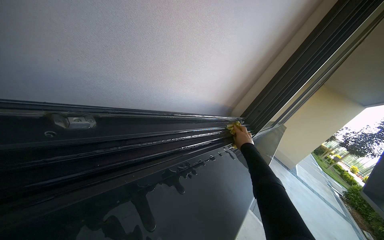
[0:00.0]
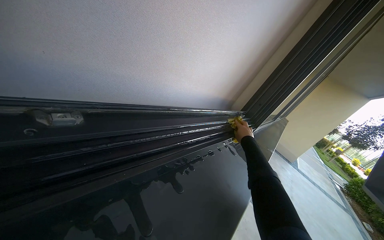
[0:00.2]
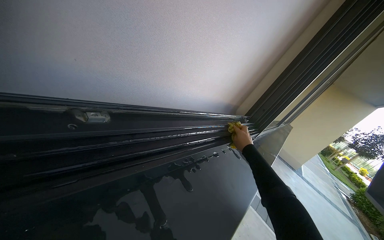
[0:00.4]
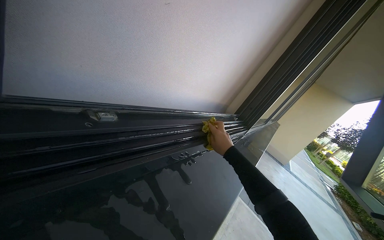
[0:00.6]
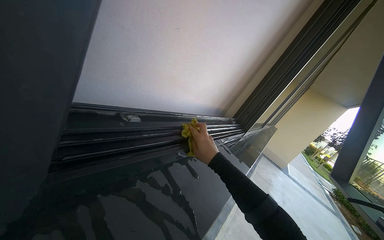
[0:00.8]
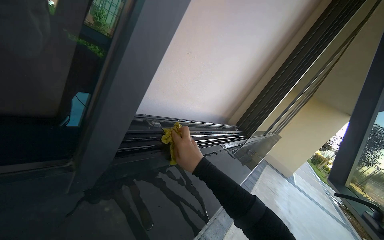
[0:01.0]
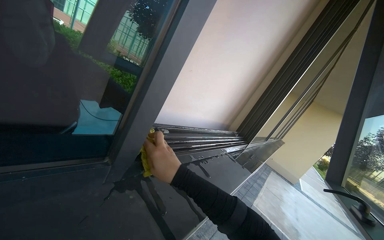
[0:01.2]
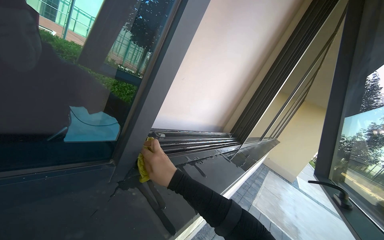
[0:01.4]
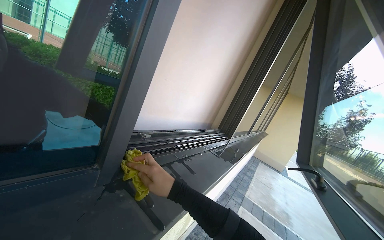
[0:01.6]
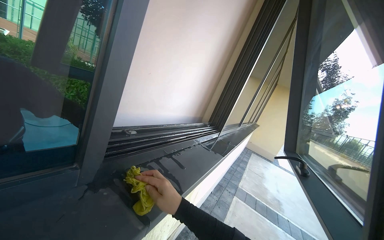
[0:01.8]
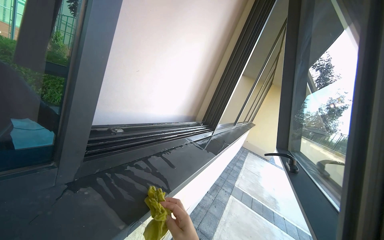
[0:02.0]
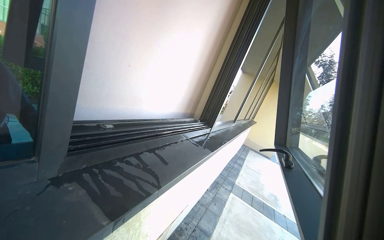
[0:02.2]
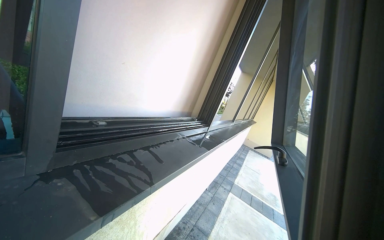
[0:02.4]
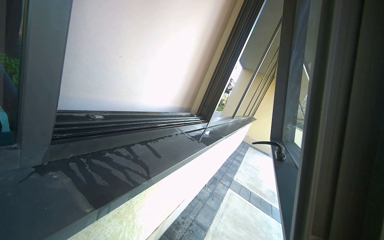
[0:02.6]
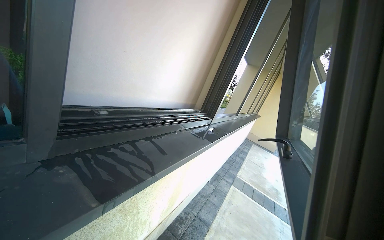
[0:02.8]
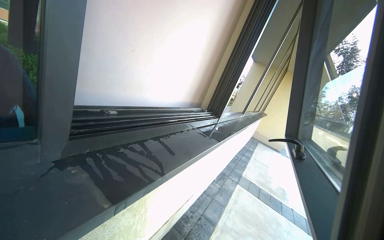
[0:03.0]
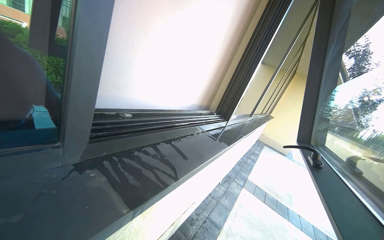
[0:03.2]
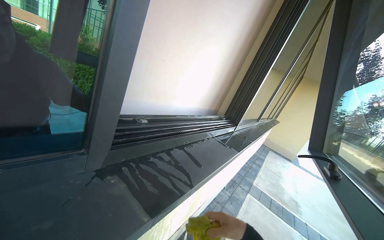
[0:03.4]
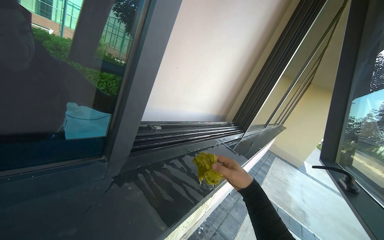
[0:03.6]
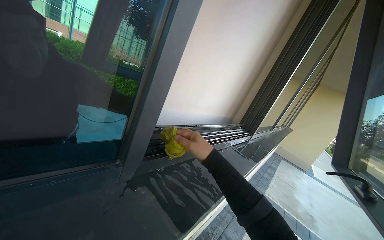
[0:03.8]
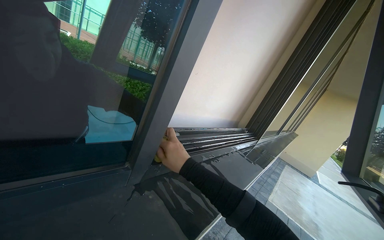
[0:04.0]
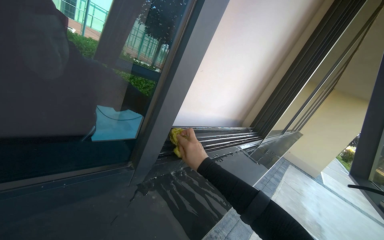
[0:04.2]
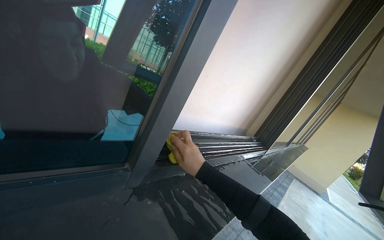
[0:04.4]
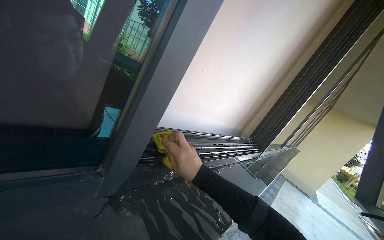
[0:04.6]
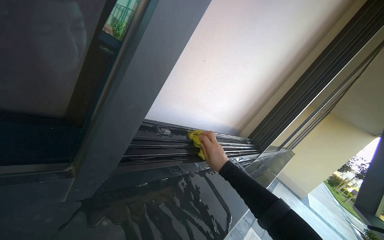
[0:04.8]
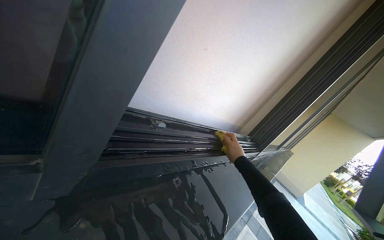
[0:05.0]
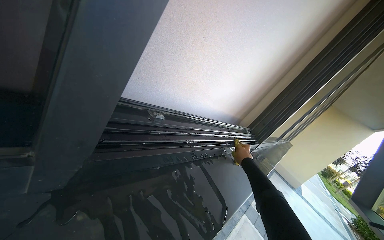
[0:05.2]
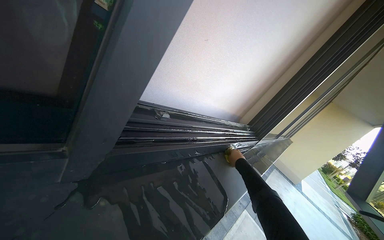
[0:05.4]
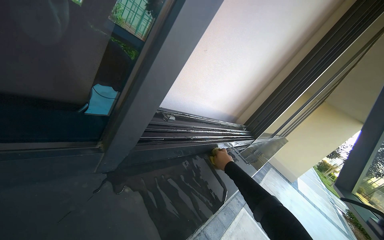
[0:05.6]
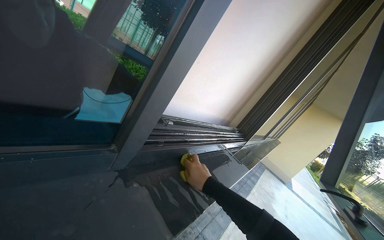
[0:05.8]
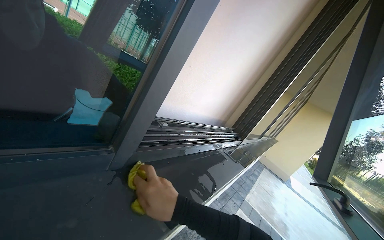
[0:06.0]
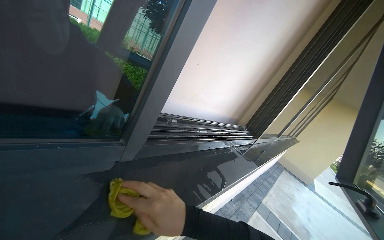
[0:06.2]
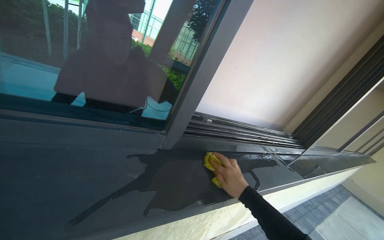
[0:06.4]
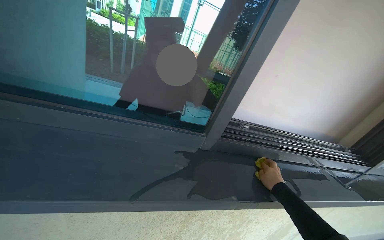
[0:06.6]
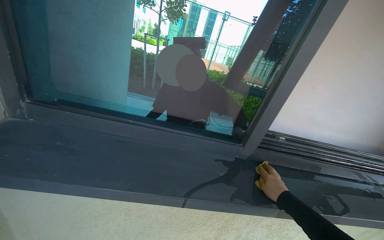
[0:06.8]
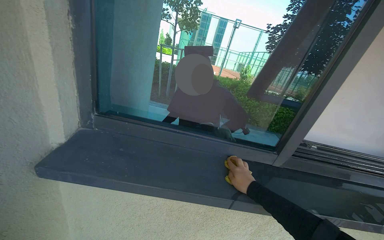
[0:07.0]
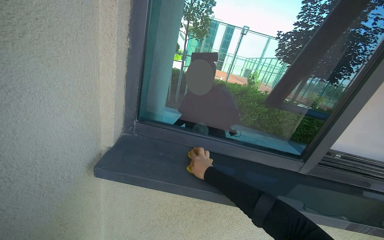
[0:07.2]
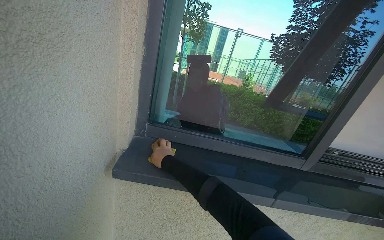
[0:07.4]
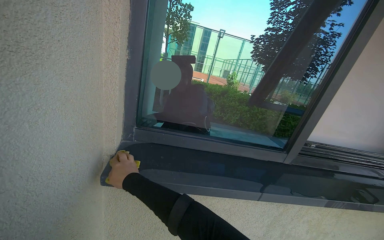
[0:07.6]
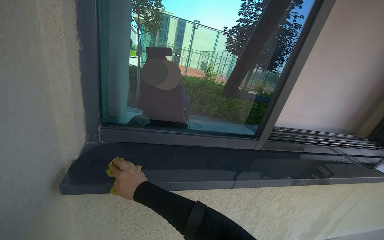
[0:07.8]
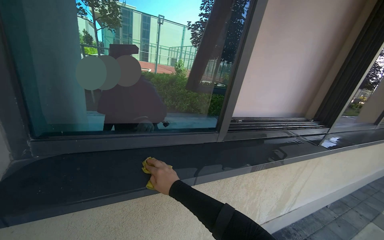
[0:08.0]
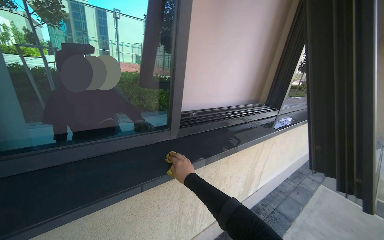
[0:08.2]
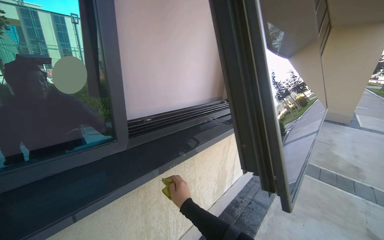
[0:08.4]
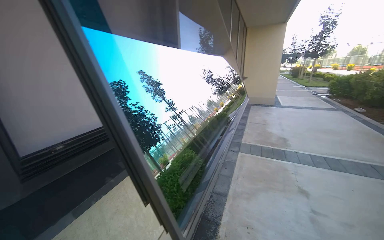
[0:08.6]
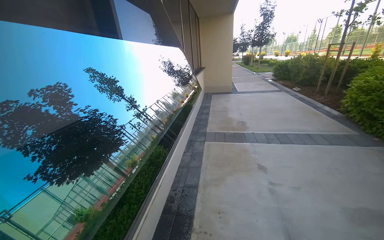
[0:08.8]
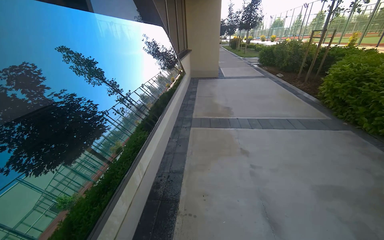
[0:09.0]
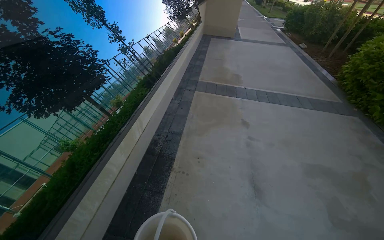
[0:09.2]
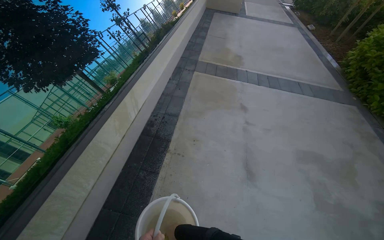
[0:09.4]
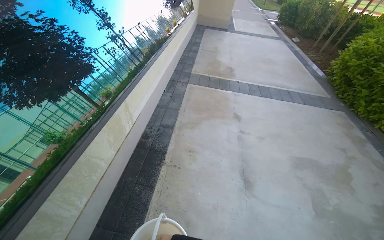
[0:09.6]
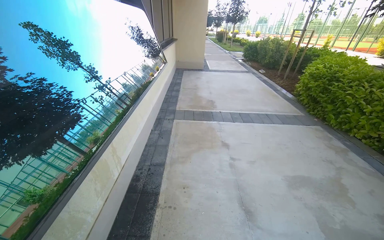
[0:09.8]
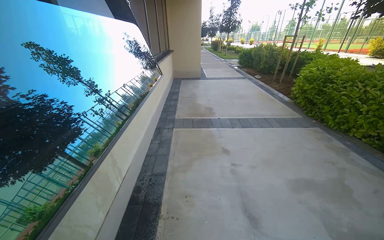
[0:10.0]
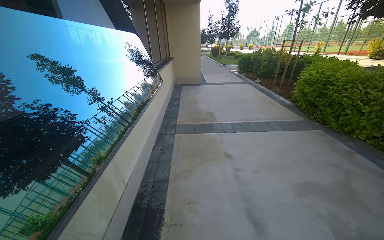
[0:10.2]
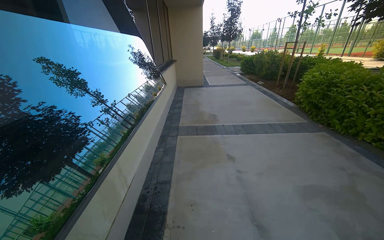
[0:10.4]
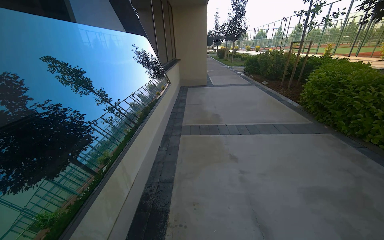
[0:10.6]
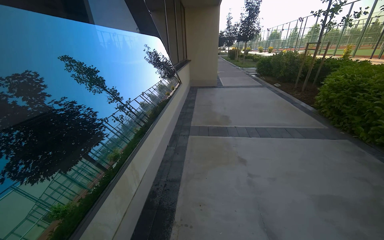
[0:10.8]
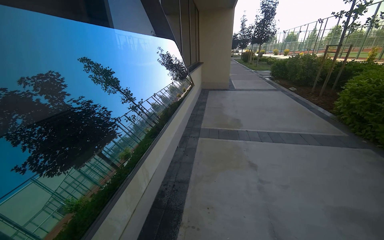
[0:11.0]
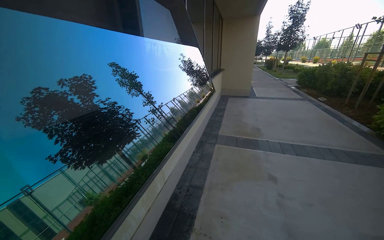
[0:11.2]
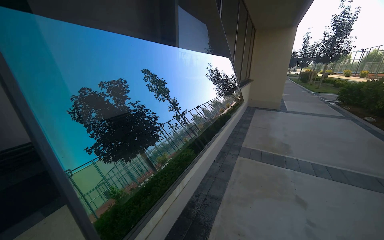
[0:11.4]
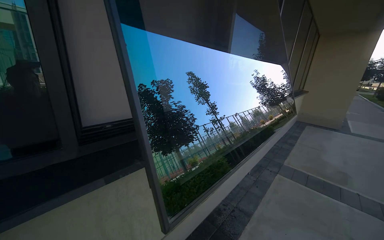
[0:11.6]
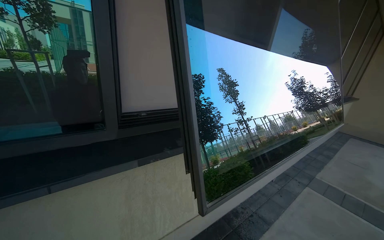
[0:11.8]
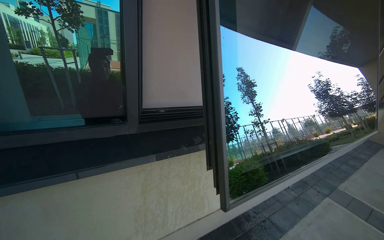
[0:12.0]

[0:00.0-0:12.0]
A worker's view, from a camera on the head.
Job: wiping surfaces.
The whole recording: Wiping window frame. The worker wipes the inside of the opened window frames with a yellow cloth.
0:00.0 to 0:01.6: The right hand moves nearer to the camera and to the left, approximately 70 cm.
0:04.4 to 0:06.0: The right hand travels down the picture by approximately 10 cm, and goes farther from the camera and returns, roughly 35 cm each way.
0:06.0 to 0:07.6: The head travels roughly 50 cm. The camera sweeps to the left, by approximately 45 degrees. The wearer looks some 15 degrees further upward.
0:07.6 to 0:09.0: The head travels about 70 cm. The wearer's head swings about 80 degrees to the right.
0:10.4 to 0:12.0: The wearer's head swings roughly 60 degrees to the left.

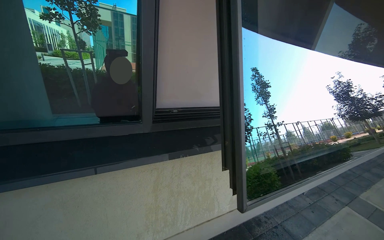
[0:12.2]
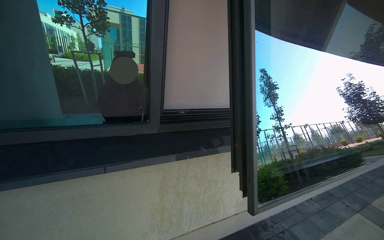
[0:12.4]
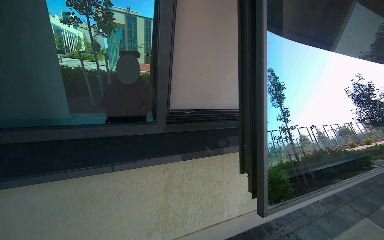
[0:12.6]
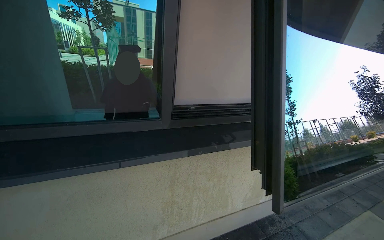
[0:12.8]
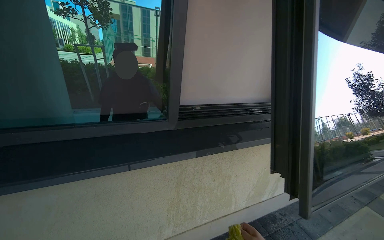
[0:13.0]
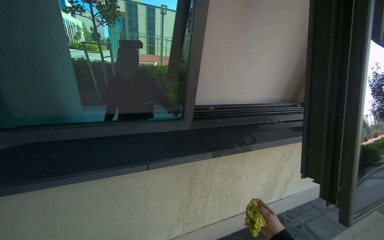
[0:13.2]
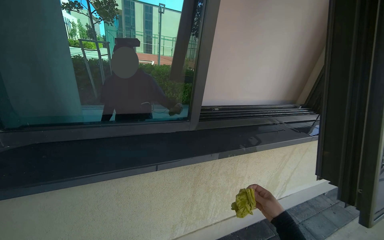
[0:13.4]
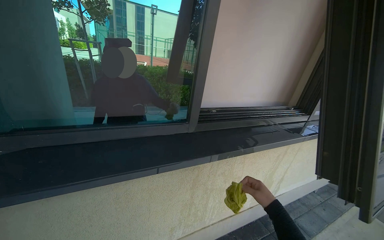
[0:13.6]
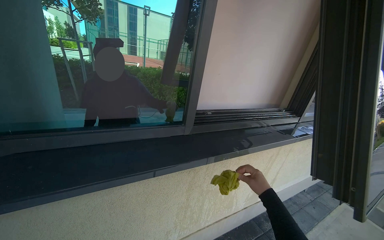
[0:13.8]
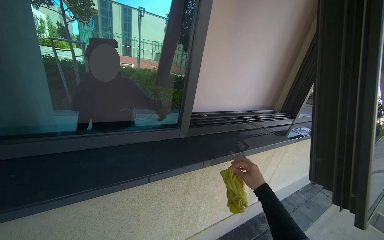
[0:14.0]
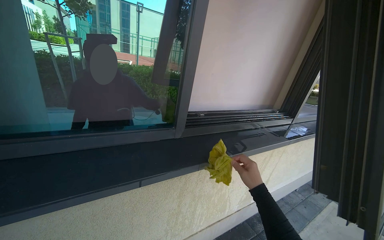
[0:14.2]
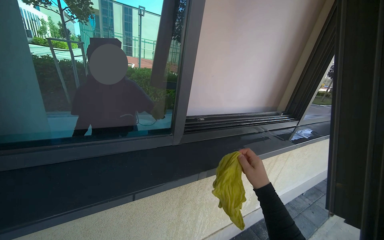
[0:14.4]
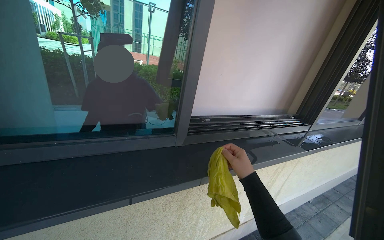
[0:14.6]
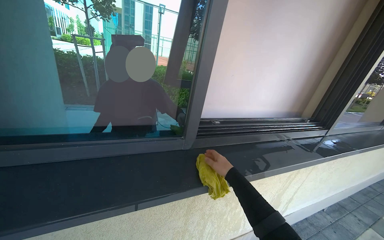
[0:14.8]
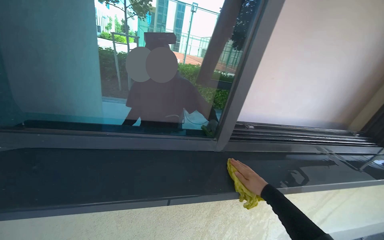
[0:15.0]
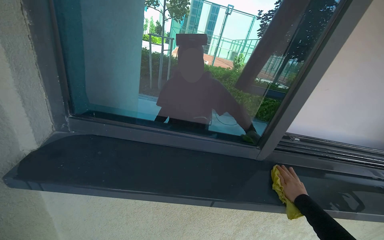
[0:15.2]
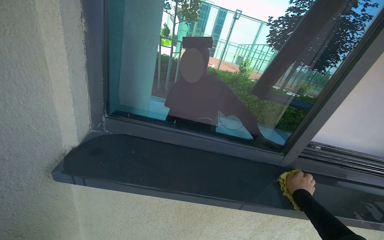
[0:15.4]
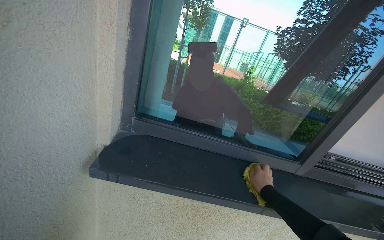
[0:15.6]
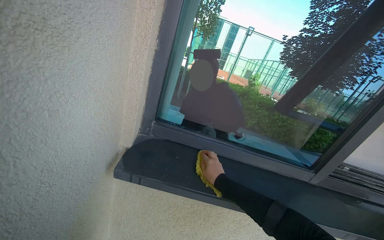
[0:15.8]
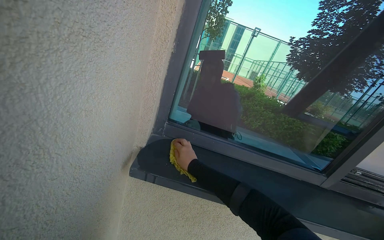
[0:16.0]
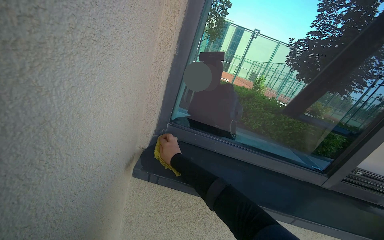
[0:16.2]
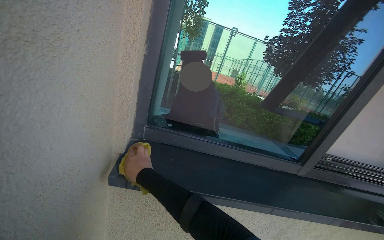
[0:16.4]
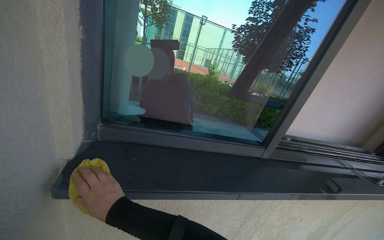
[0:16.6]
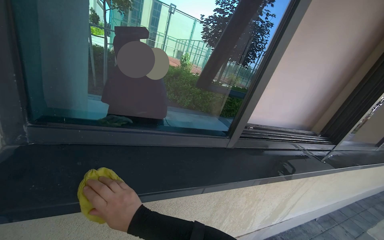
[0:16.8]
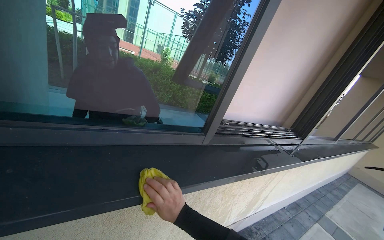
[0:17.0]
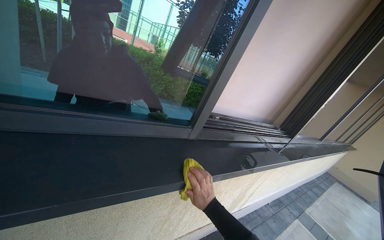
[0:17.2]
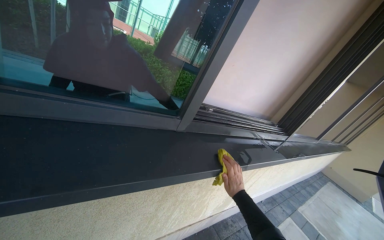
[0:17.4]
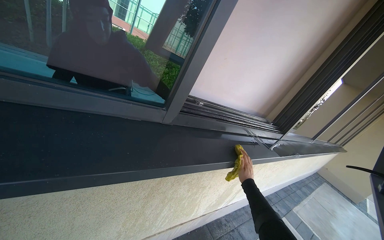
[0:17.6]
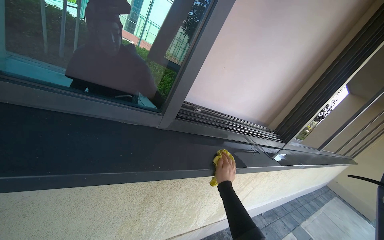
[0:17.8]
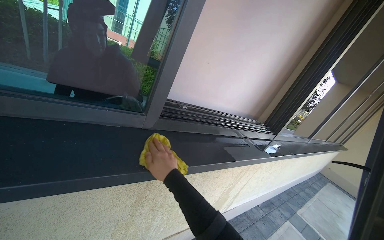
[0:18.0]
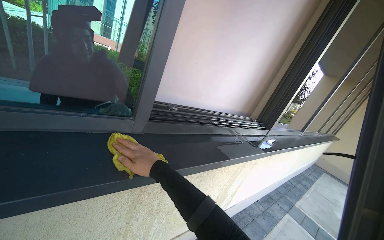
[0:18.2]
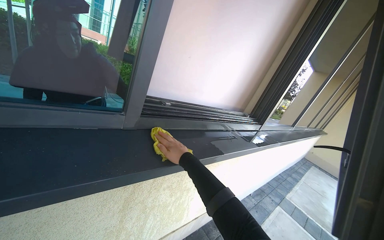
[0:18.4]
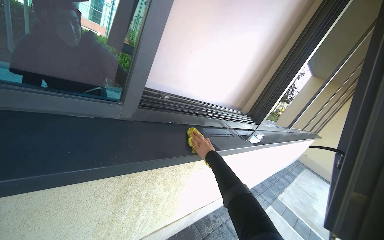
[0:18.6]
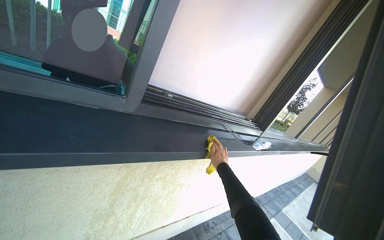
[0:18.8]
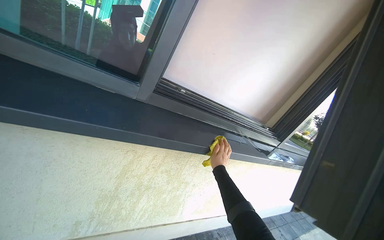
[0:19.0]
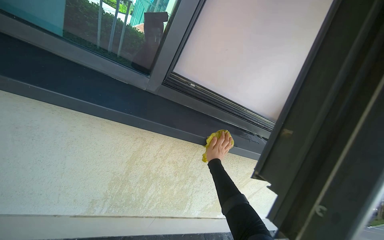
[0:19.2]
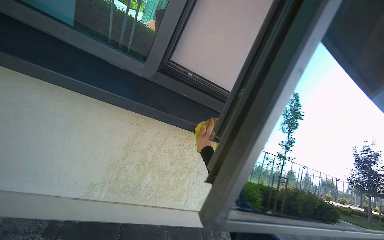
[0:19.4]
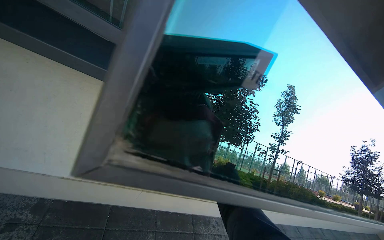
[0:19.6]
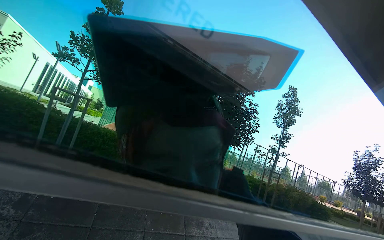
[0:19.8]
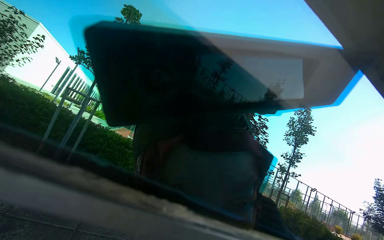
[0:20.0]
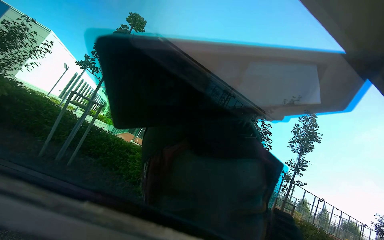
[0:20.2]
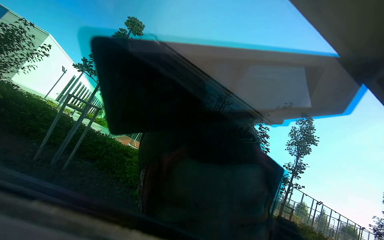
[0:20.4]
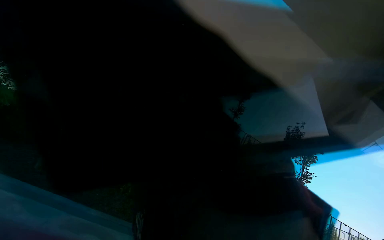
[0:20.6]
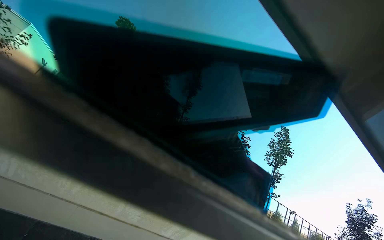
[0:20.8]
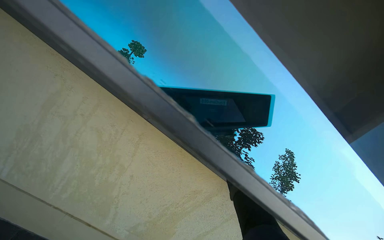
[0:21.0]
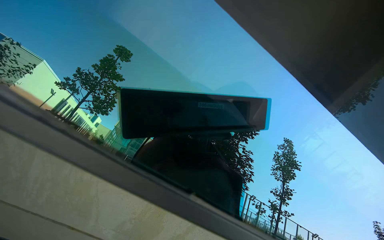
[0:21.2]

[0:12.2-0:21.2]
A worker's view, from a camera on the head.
Job: wiping surfaces.
The whole recording: Wiping window frame. The worker wipes the inside of the opened window frames with a yellow cloth.
0:13.8 to 0:15.2: The wearer's head swings roughly 25 degrees to the left.
0:15.2 to 0:16.6: The right hand heads to the left, covering approximately 80 cm.
0:16.6 to 0:18.2: The camera is carried approximately 40 cm. The view swings approximately 25 degrees to the right.
0:18.2 to 0:19.8: The camera is carried about 40 cm. The head rotates some 30 degrees to the left.
